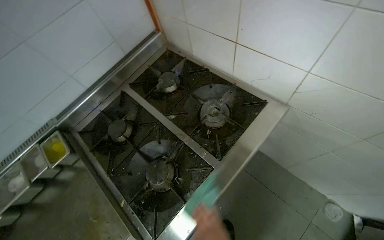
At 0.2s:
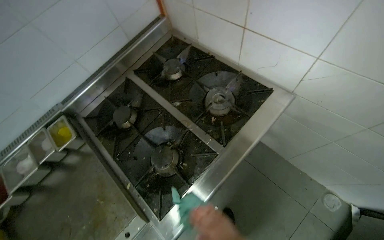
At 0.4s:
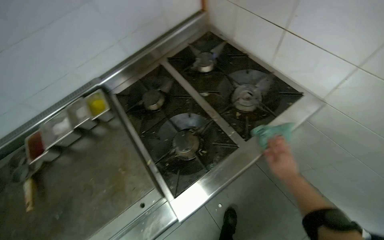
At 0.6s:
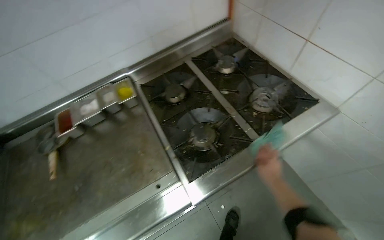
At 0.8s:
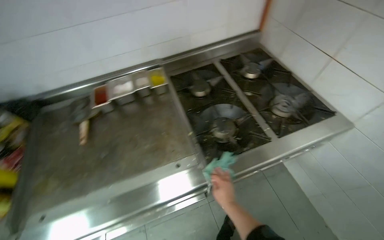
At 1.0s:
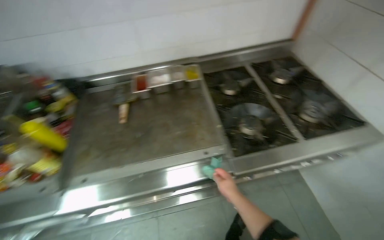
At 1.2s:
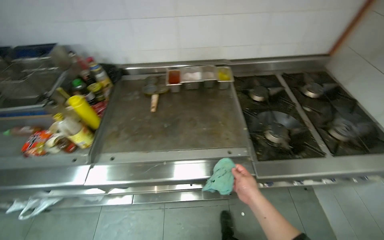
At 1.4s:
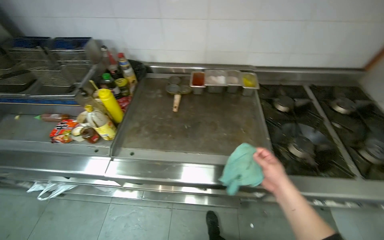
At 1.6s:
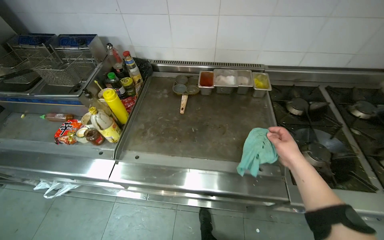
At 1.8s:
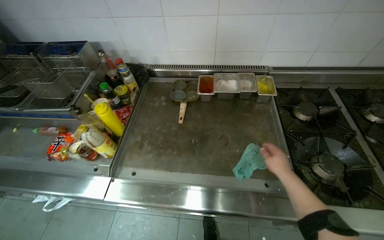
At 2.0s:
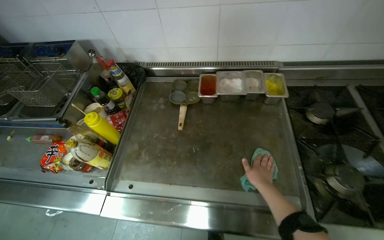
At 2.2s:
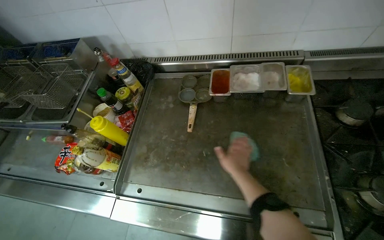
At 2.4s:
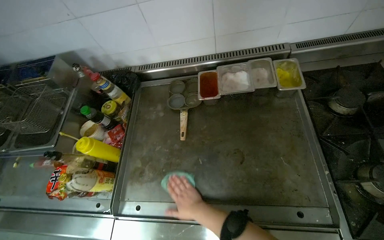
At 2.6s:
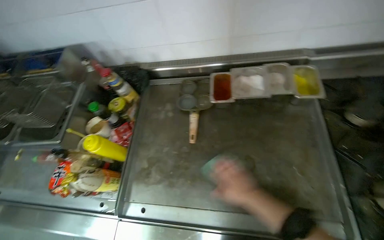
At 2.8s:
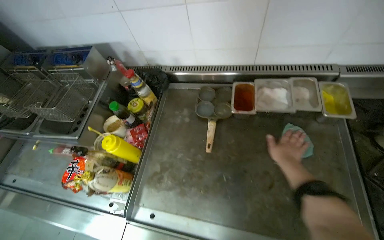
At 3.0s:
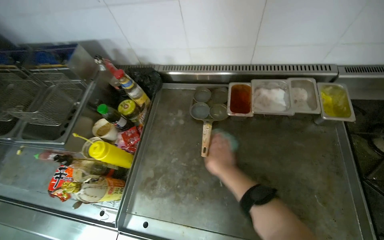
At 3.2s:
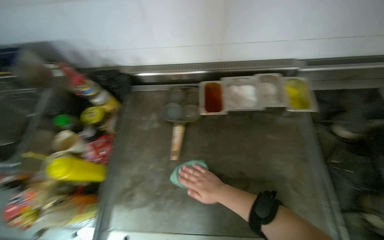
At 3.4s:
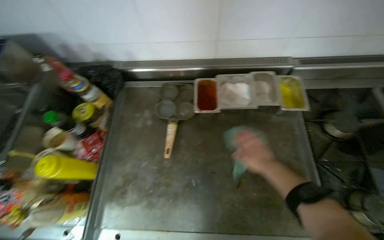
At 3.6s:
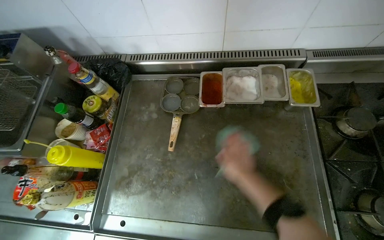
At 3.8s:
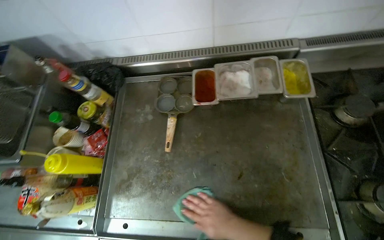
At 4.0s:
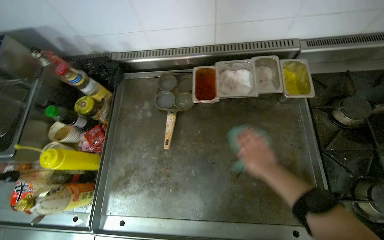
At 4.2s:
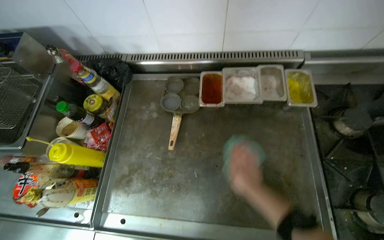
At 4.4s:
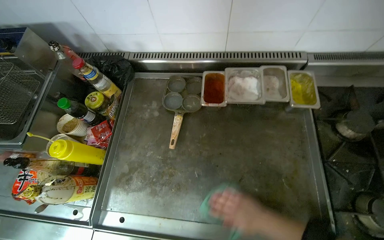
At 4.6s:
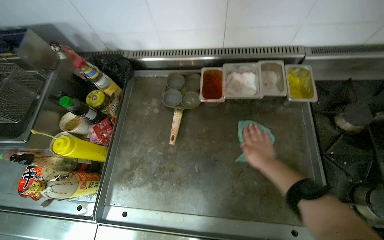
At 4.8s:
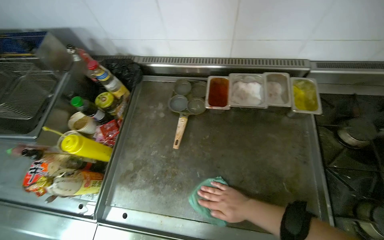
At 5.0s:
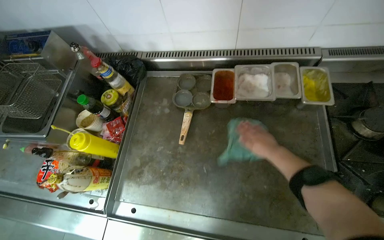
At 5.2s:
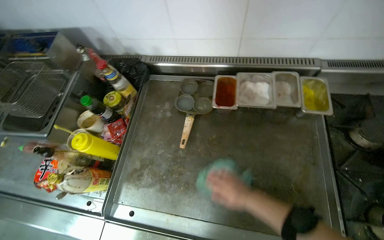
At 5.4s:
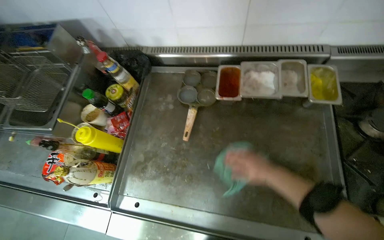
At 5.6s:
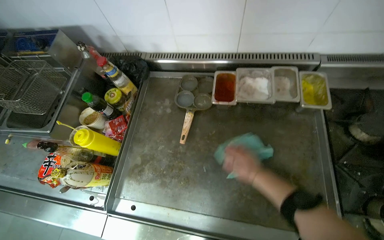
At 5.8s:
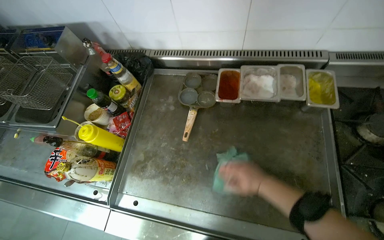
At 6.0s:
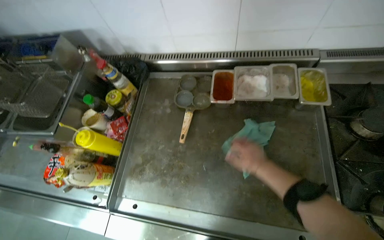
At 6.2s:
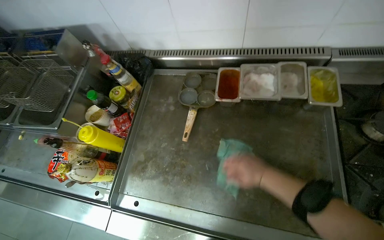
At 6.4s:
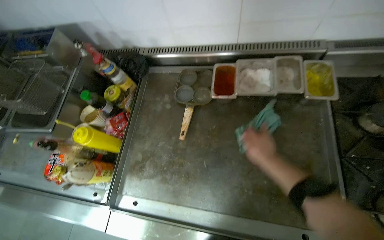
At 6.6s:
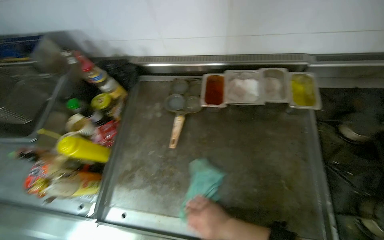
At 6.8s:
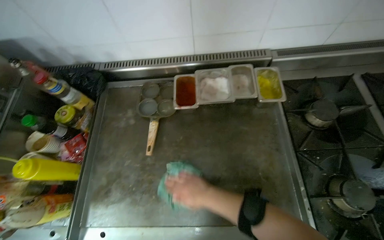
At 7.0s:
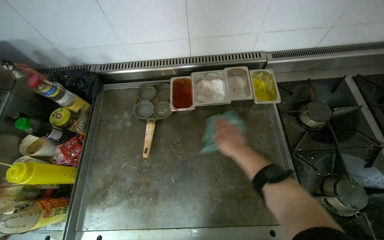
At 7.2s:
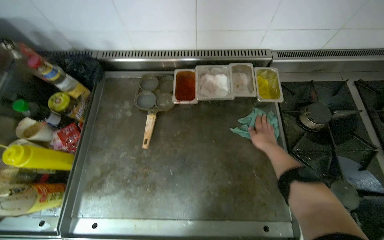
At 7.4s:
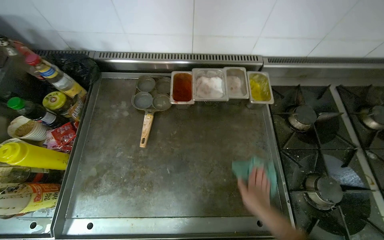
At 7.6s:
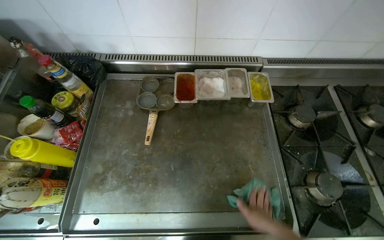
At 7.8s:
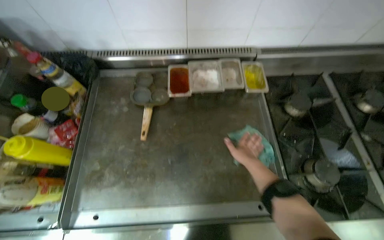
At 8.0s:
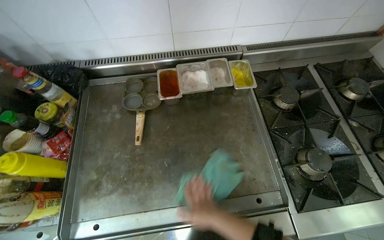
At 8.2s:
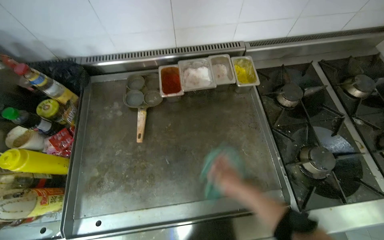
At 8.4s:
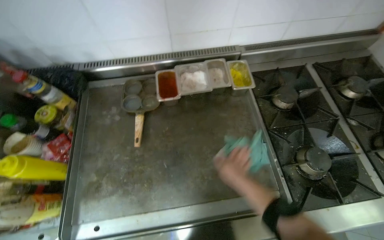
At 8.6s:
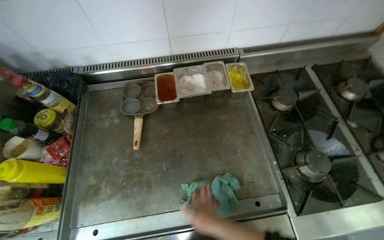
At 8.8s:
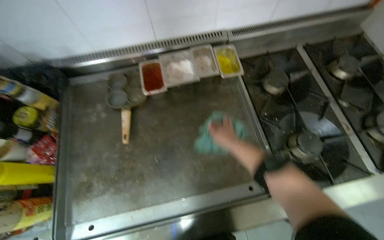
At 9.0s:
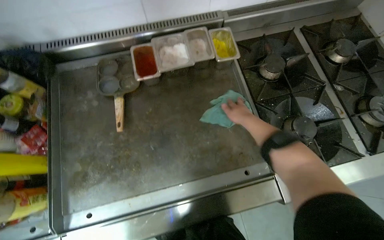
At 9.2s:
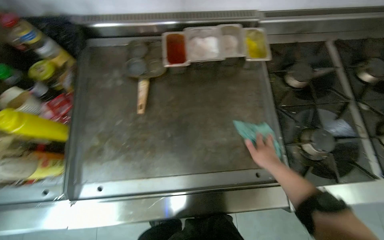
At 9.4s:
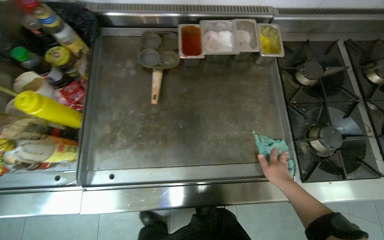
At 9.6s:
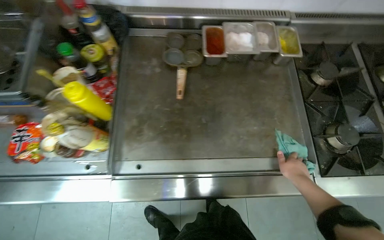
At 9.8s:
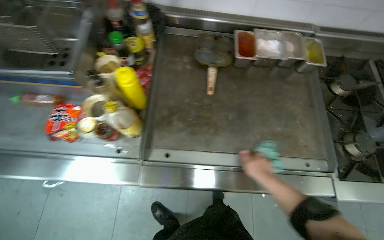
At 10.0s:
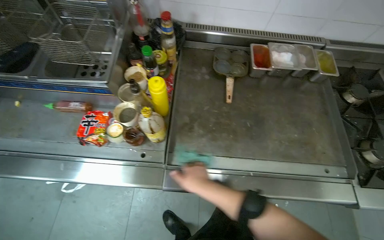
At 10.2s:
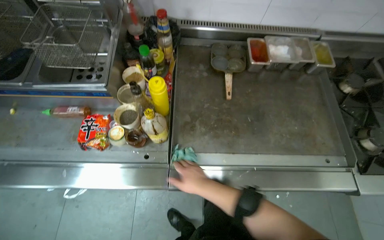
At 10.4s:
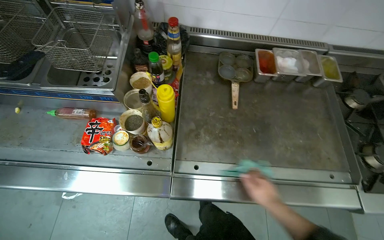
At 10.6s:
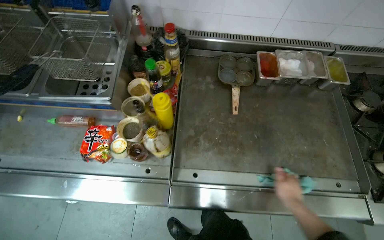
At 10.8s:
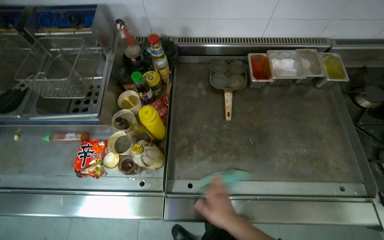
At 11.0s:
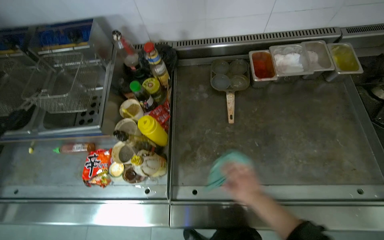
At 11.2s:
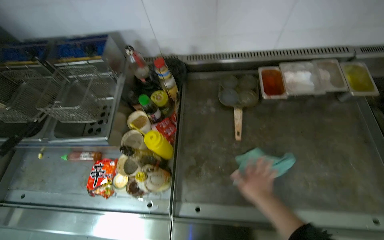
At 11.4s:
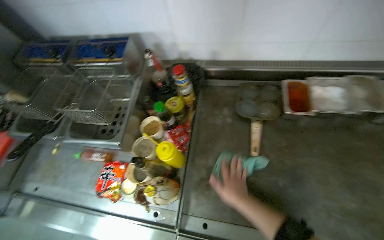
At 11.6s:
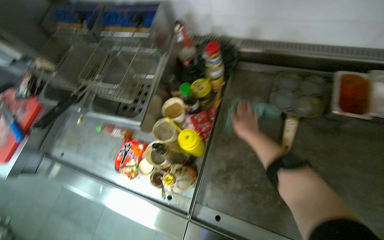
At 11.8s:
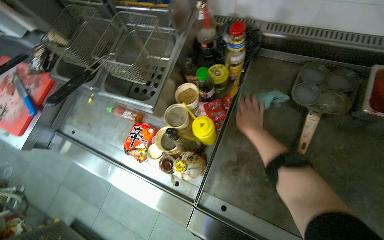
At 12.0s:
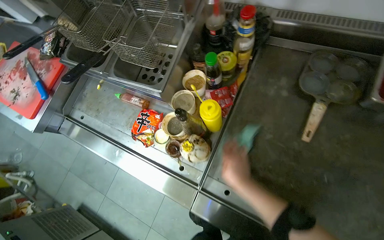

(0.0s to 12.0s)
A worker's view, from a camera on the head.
Job: cleaning kitchen.
The whole recording: Wiping kitchen grill and counter. The worker wipes the kitchen grill and adjacent counter with a green cloth.
3.0s - 4.4s: The right hand goes up and down the picture, some 15 cm each way, reversing 4 times.
4.4s - 6.0s: The right hand goes up and down the picture, some 15 cm each way, reversing 3 times.
6.0s - 7.6s: The right hand goes up and down the picture, roughly 20 cm each way, reversing 2 times.
7.6s - 9.0s: The right hand swings up and down the picture, approximately 30 cm each way, with 4 reversals.
9.0s - 10.4s: The camera is carried to the left, about 50 cm.
10.4s - 12.0s: The wearer's head swings about 25 degrees to the left.

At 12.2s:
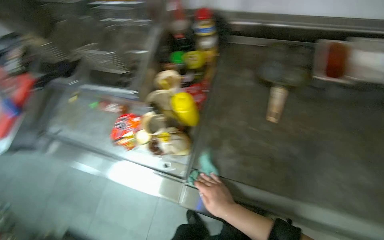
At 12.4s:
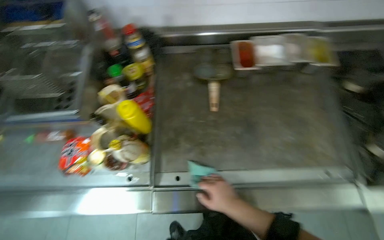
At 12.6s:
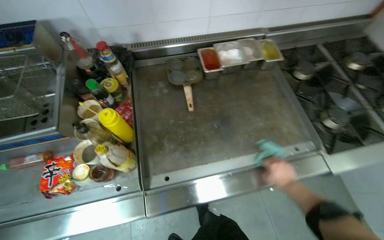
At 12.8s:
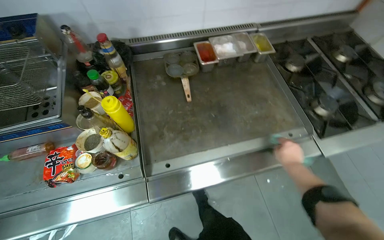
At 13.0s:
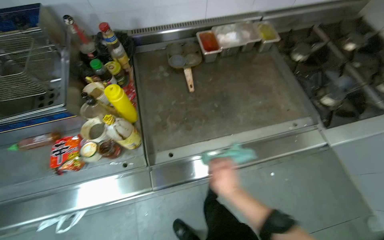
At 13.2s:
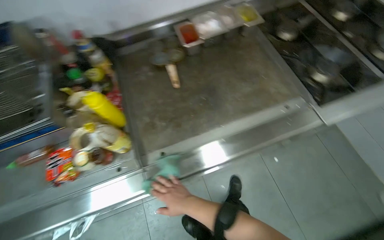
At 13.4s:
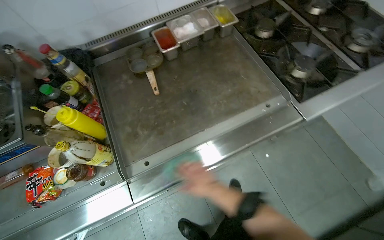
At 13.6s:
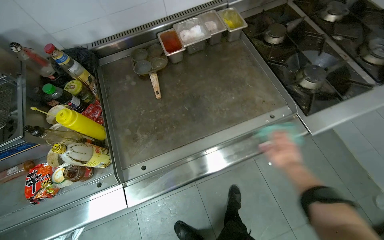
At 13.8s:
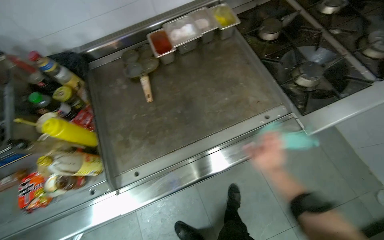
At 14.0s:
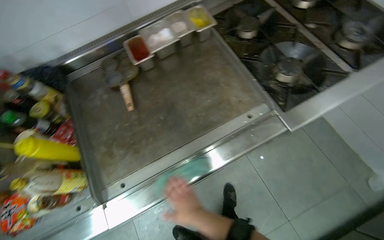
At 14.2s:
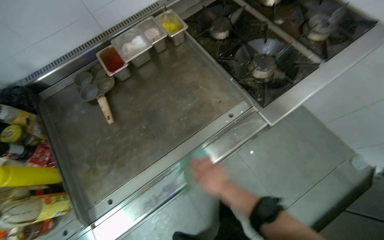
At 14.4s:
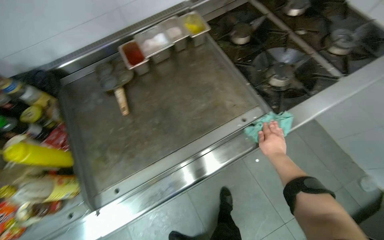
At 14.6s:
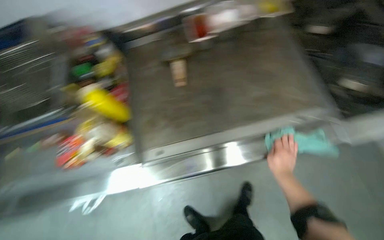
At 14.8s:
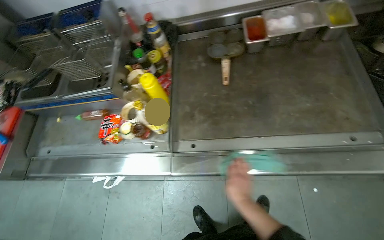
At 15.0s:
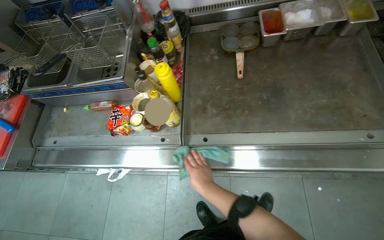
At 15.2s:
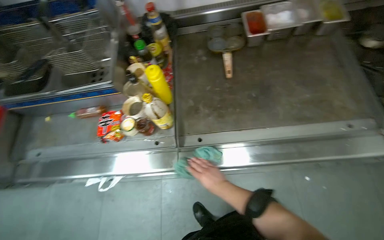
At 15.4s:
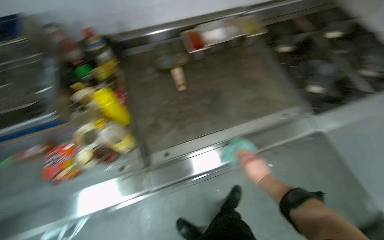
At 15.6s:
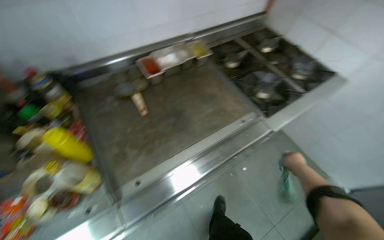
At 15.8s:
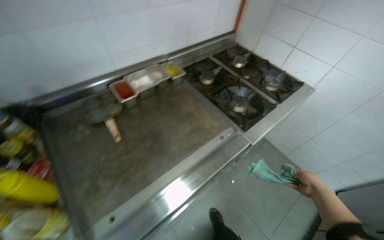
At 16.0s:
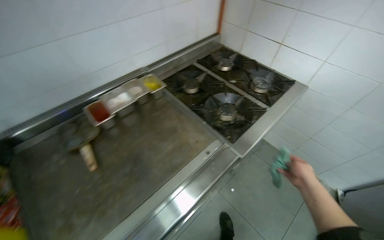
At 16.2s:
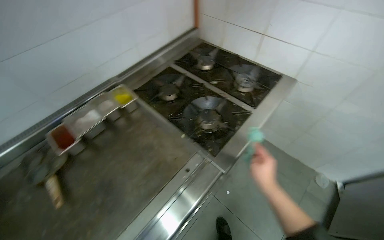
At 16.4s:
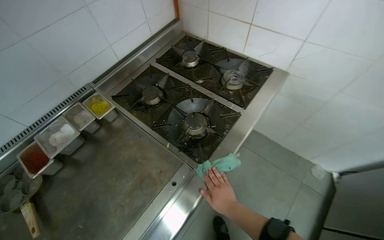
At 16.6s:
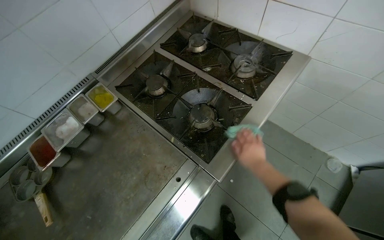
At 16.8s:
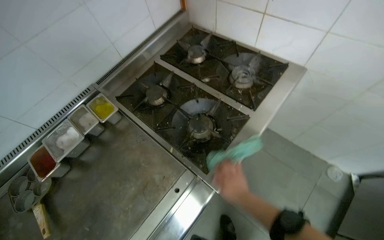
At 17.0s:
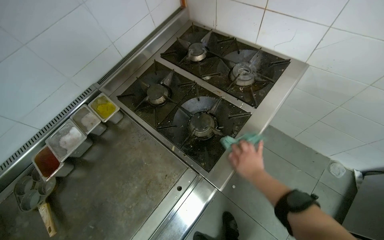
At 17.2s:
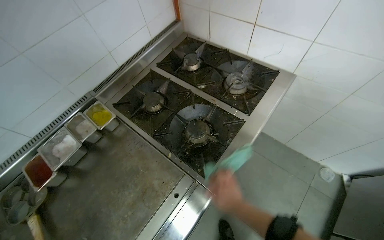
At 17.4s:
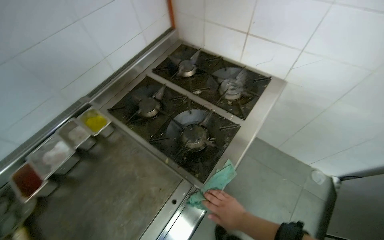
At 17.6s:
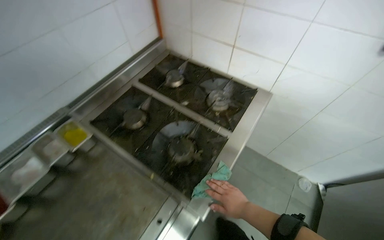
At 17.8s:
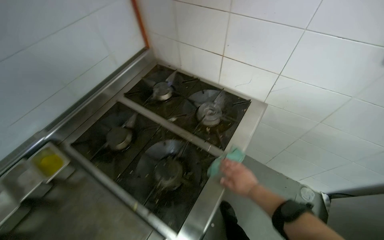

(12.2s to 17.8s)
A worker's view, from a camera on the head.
Job: cleaning kitchen.
The whole recording: Wiping kitchen grill and counter. The worker wipes the kitchen grill and adjacent counter with a green cloth.
12.2s - 13.6s: The wearer's head swings about 40 degrees to the right.
13.6s - 15.0s: The head turns to the left by about 20 degrees.
15.0s - 16.4s: The wearer moves roughly 60 cm. The wearer's head swings some 55 degrees to the right.
16.4s - 17.8s: The right hand moves up and down the picture over some 20 cm, changing direction 2 times.

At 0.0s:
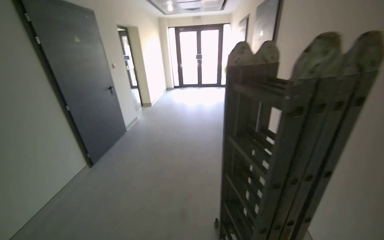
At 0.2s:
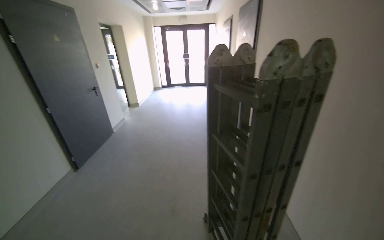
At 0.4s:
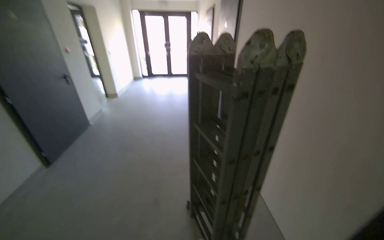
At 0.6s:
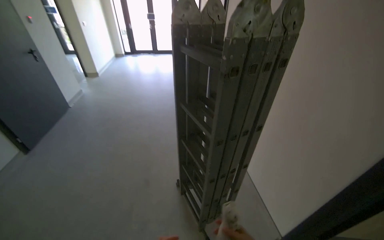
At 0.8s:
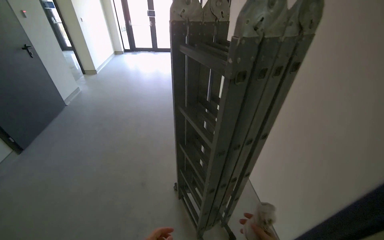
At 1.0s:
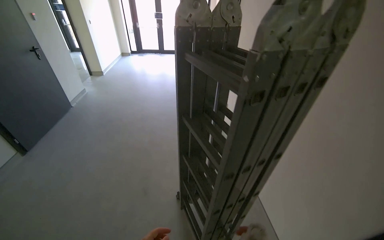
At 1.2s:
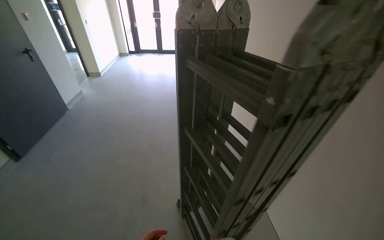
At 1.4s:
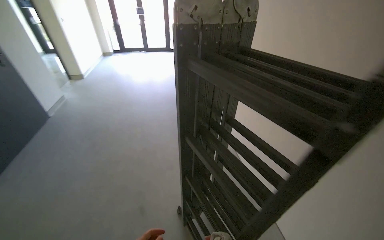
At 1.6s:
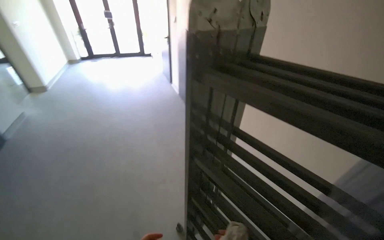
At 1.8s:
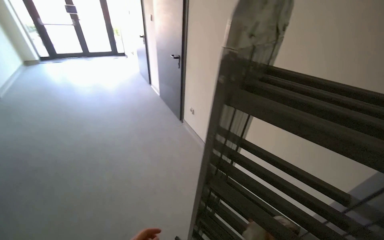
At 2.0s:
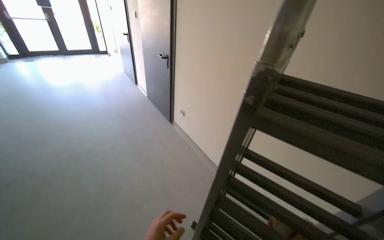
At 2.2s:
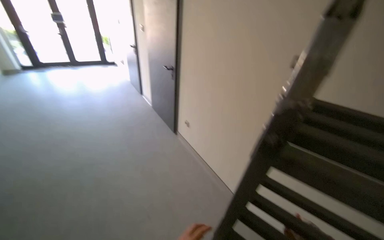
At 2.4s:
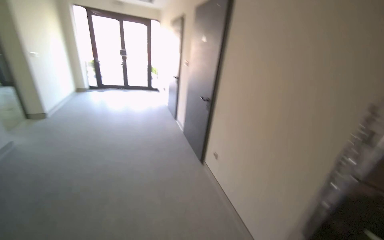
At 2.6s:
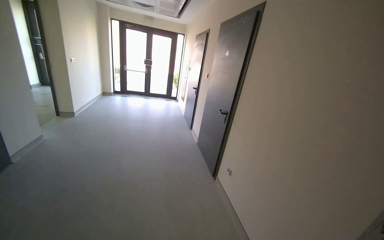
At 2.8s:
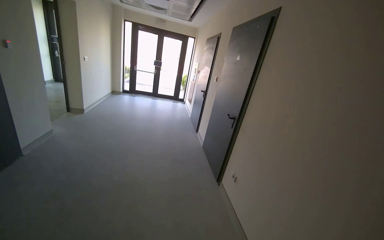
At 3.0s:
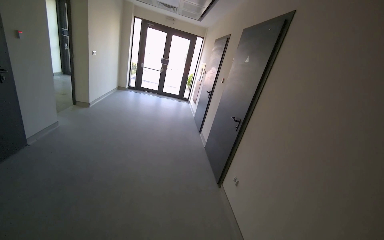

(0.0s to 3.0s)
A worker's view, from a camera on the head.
Job: organizing items.
The whole recording: Setting up ladder for work. The worker unfolds and positions a ladder near the window.
0.0s - 1.6s: The camera is carried roughly 40 cm. The head turns to the right by about 25 degrees.
1.6s - 3.0s: The view tilts approximately 15 degrees upward.
